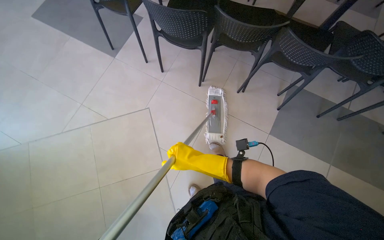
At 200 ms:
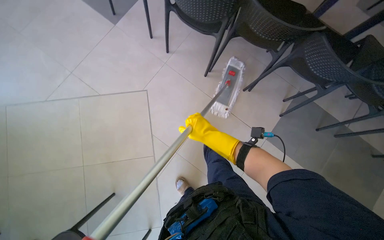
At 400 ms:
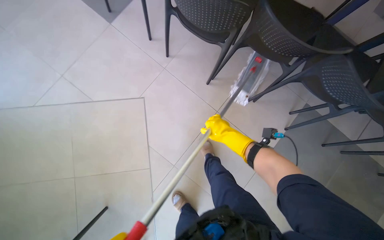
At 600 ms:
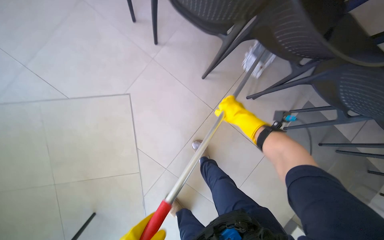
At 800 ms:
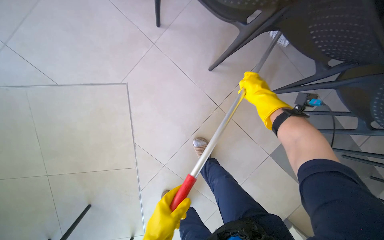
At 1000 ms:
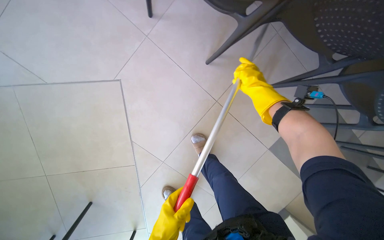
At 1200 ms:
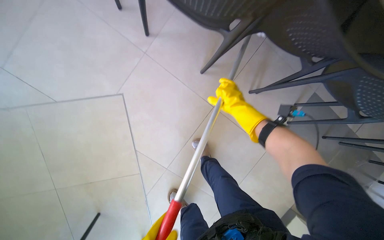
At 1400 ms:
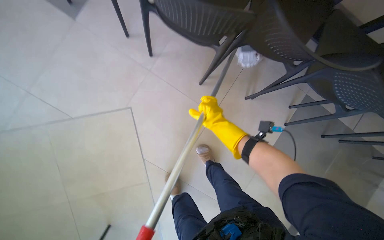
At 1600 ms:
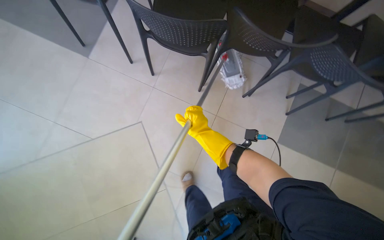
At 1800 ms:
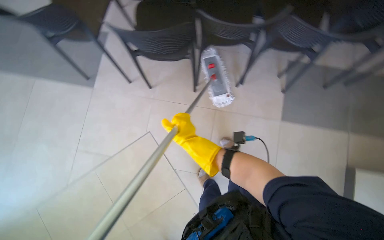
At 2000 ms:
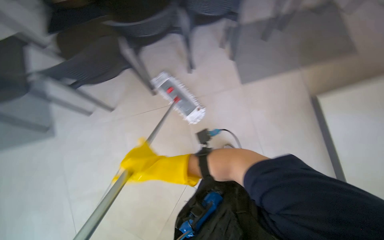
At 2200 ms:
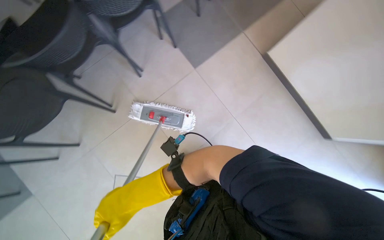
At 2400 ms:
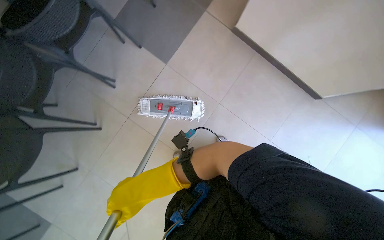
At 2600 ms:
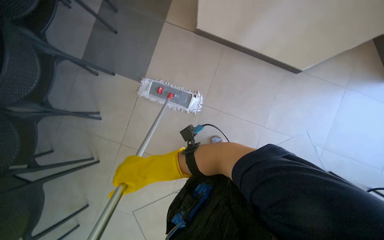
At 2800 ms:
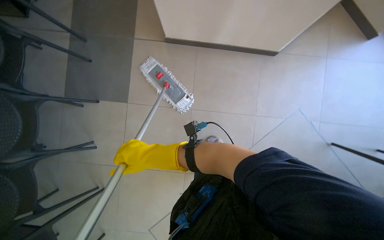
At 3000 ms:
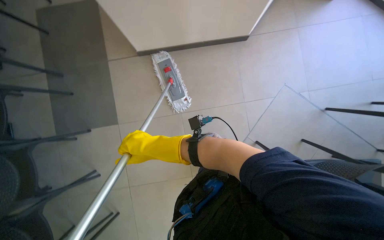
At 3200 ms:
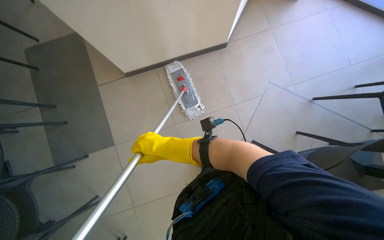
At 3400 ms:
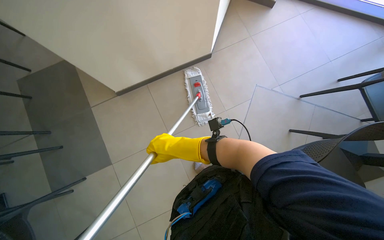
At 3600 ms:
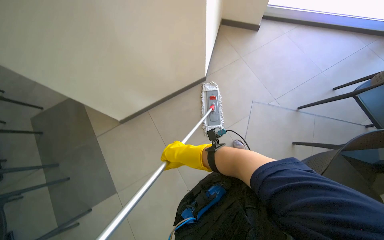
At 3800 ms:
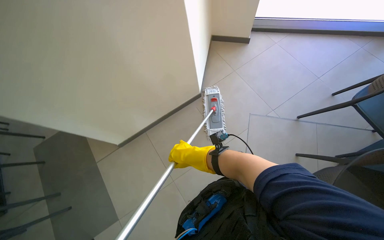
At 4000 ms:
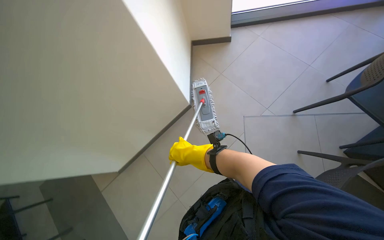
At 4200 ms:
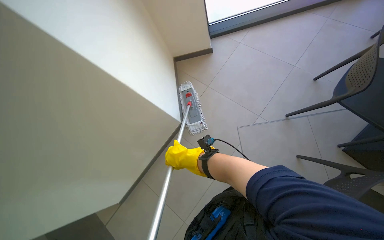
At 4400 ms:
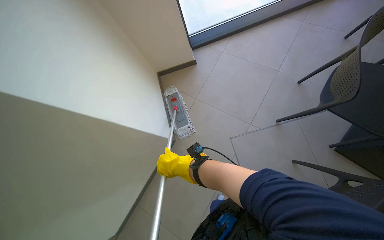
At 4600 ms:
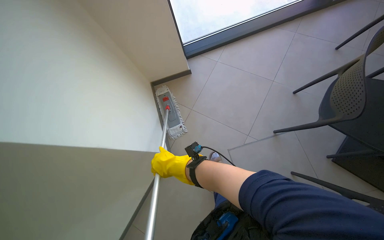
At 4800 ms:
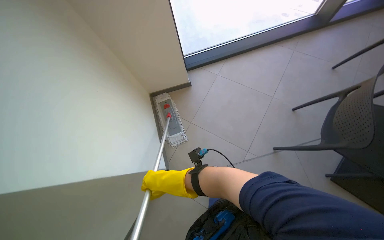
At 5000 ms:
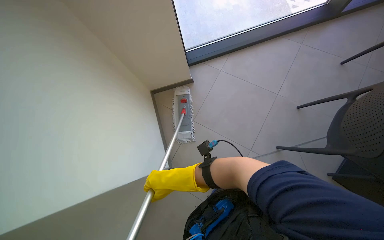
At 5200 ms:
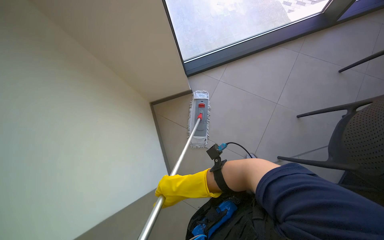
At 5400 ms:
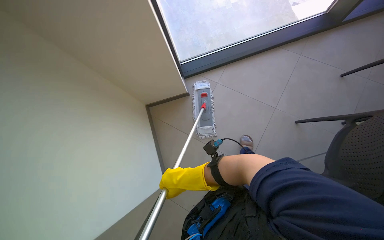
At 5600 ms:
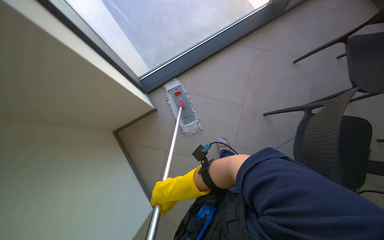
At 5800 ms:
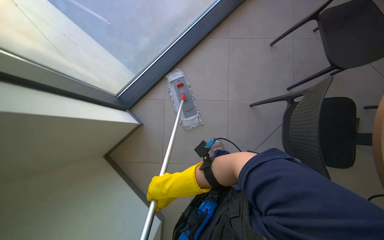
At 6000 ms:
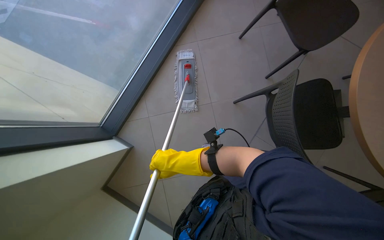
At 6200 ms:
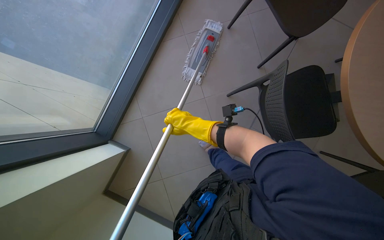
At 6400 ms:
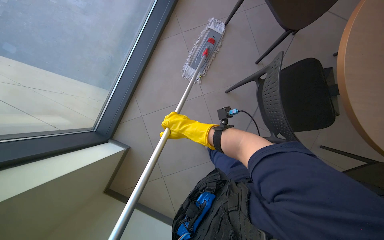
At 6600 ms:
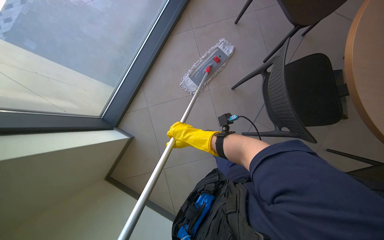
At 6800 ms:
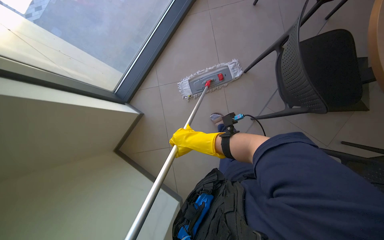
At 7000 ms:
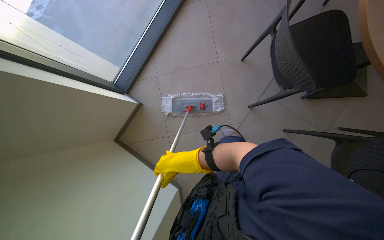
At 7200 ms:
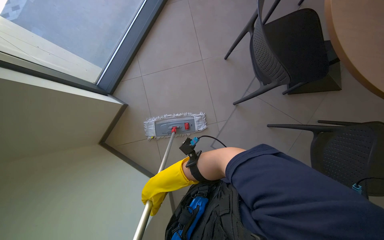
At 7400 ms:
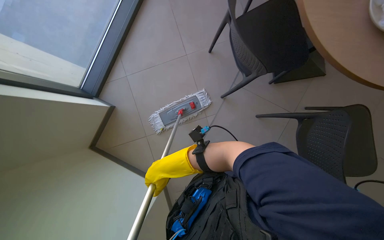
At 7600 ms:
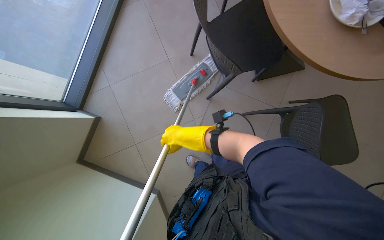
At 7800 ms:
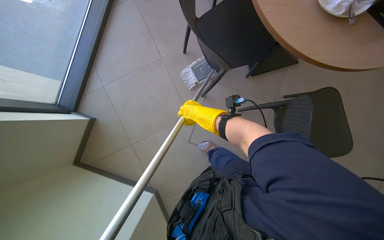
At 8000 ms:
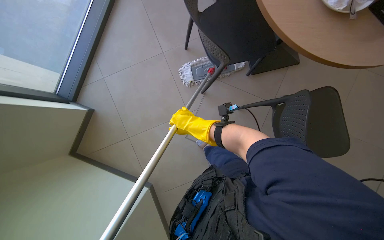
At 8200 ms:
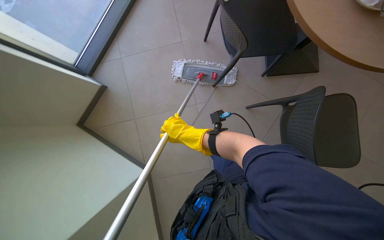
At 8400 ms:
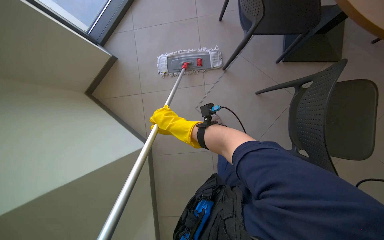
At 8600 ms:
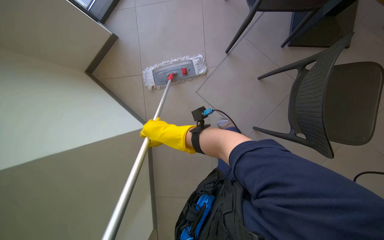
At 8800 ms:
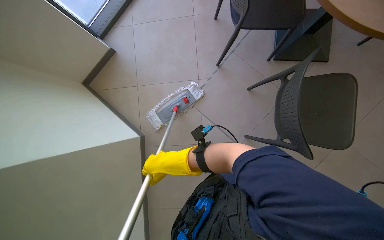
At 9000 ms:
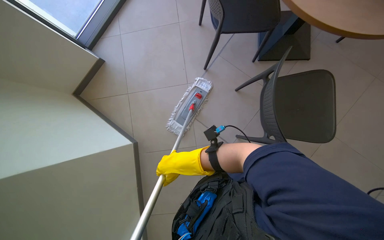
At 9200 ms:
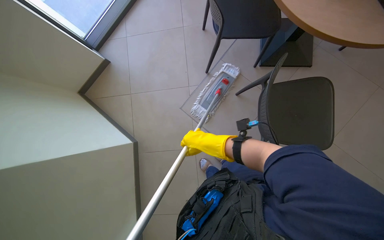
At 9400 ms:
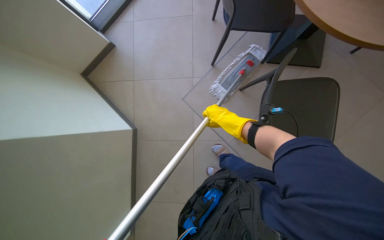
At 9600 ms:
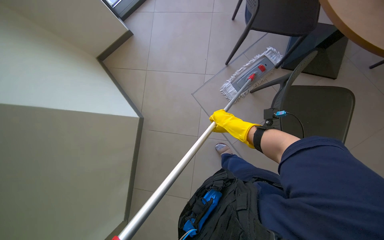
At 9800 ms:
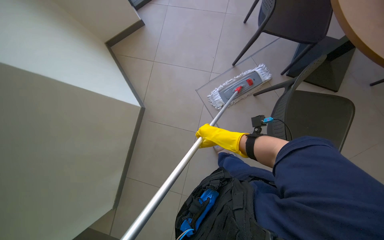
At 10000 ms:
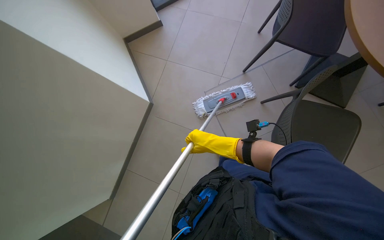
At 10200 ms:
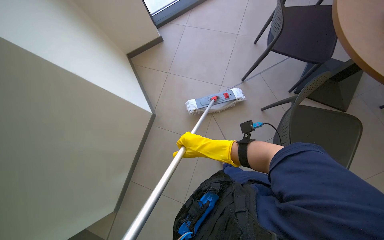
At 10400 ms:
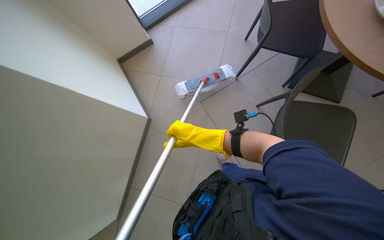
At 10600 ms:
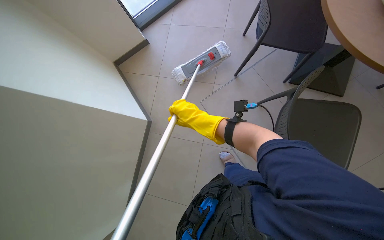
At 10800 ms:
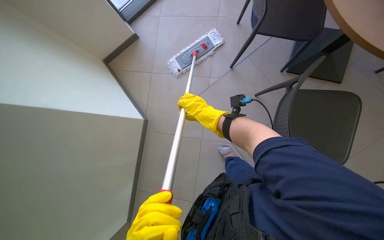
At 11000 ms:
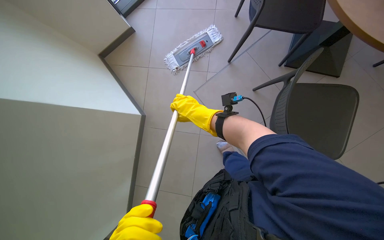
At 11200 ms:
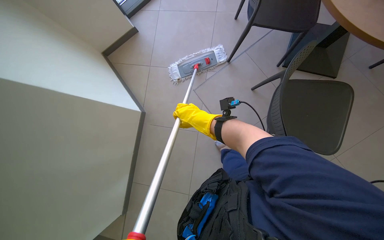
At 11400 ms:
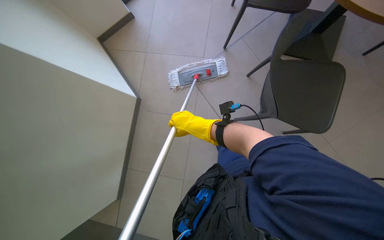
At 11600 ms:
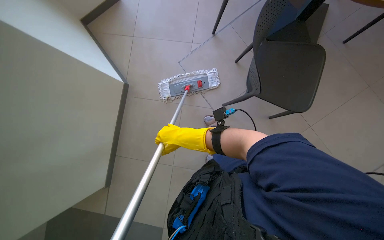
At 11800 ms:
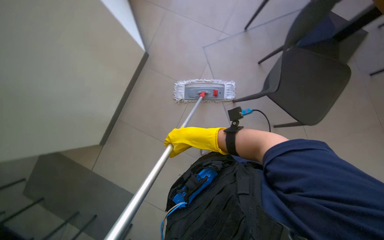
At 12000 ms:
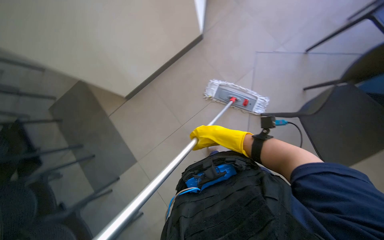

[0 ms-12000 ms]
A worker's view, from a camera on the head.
Job: mopping floor.
The whole recording: Mopping cafeteria floor. The worker mops the tiled floor of the cafeteria, moving chairs to clear the path.
0 ms to 1600 ms: The wearer moves approximately 50 cm. The wearer looks roughly 15 degrees further downward.
1600 ms to 3000 ms: The head travels roughly 50 cm. The scene rotates counterclockwise by some 85 degrees.
3000 ms to 4400 ms: The camera pitches upward, by roughly 35 degrees. The scene turns approximately 40 degrees counterclockwise in the picture.
6000 ms to 7600 ms: The head travels about 40 cm.
7600 ms to 9000 ms: The right hand is displaced down the picture by about 40 cm.
9000 ms to 10400 ms: The right hand moves roughly 20 cm to the right and comes back.
10400 ms to 12000 ms: Everything in view rotates roughly 35 degrees clockwise.

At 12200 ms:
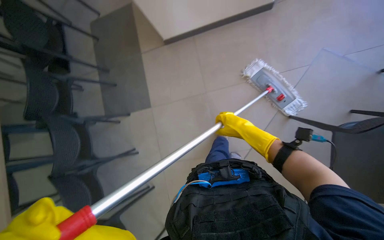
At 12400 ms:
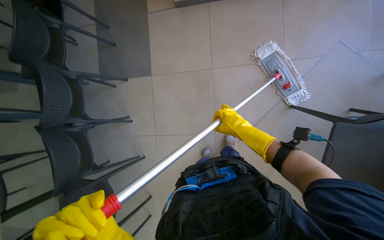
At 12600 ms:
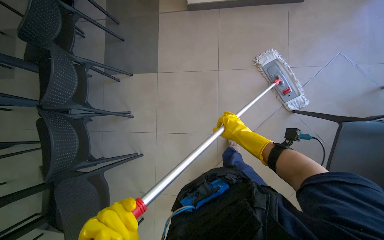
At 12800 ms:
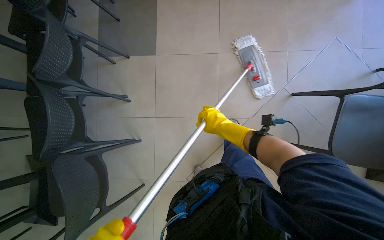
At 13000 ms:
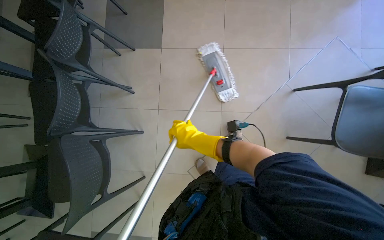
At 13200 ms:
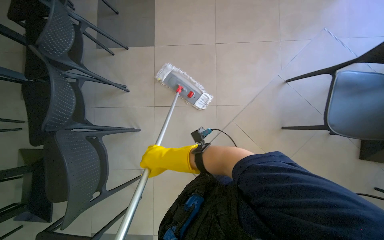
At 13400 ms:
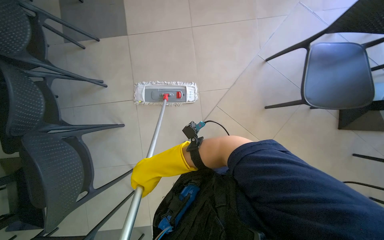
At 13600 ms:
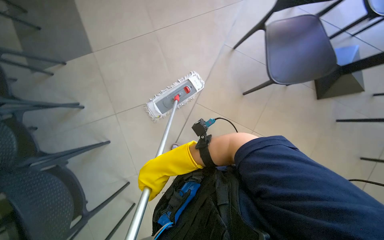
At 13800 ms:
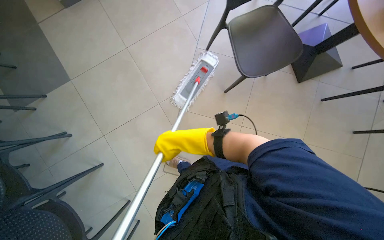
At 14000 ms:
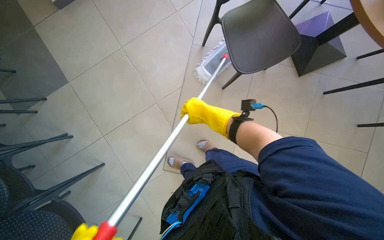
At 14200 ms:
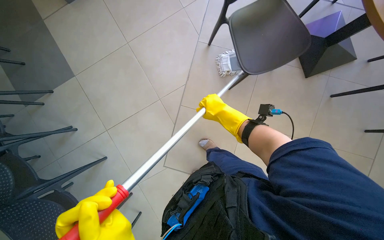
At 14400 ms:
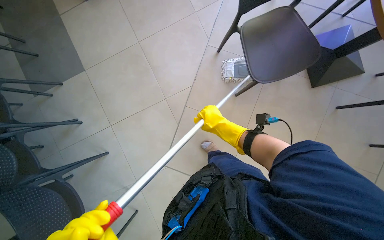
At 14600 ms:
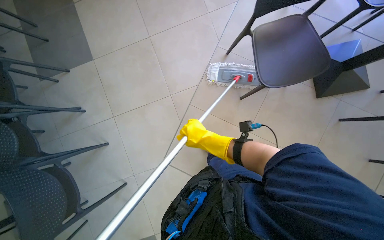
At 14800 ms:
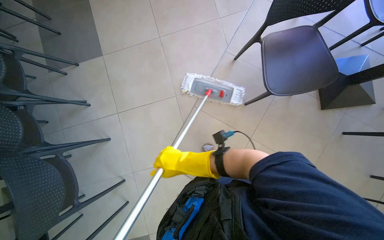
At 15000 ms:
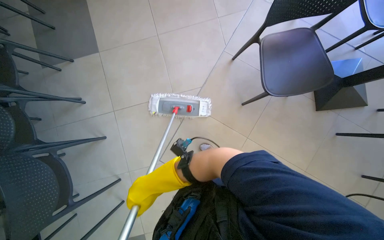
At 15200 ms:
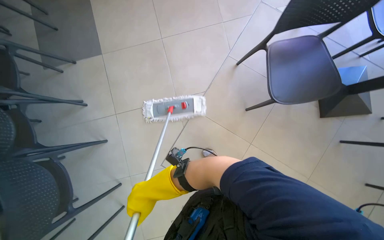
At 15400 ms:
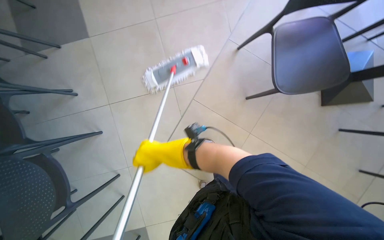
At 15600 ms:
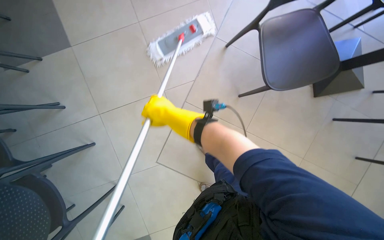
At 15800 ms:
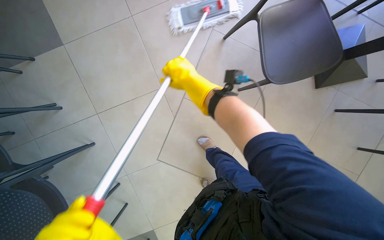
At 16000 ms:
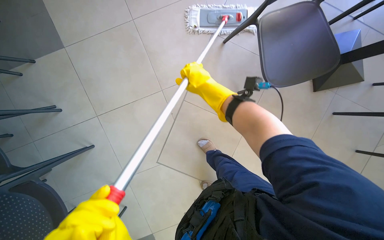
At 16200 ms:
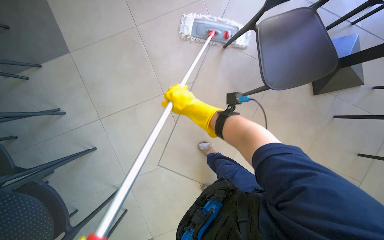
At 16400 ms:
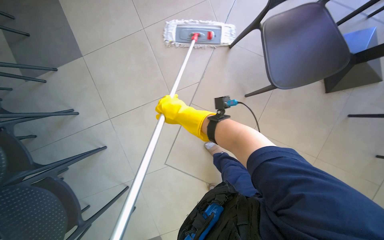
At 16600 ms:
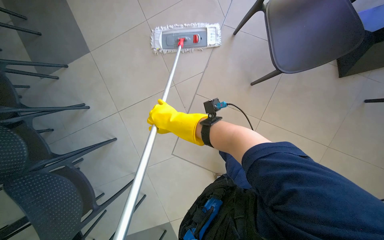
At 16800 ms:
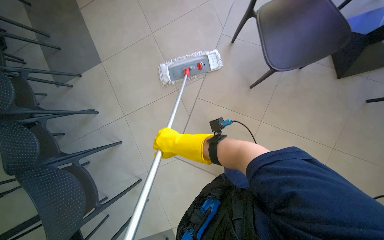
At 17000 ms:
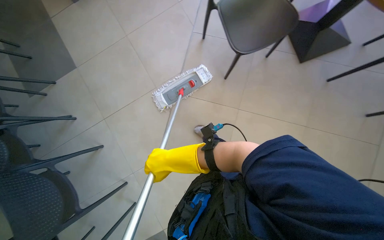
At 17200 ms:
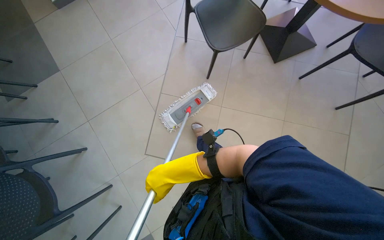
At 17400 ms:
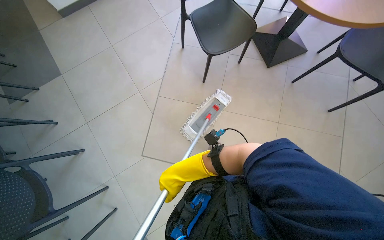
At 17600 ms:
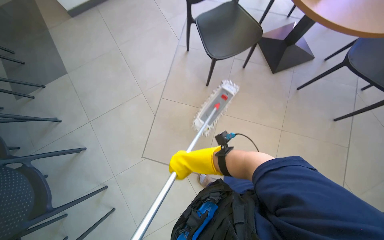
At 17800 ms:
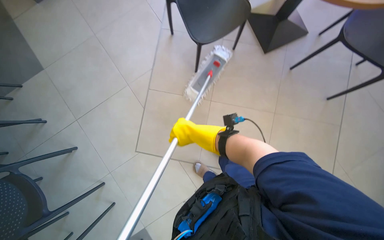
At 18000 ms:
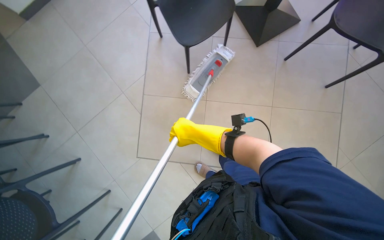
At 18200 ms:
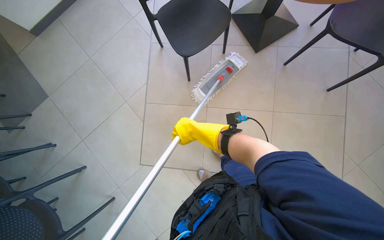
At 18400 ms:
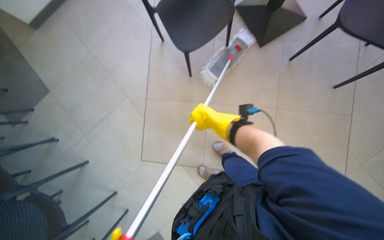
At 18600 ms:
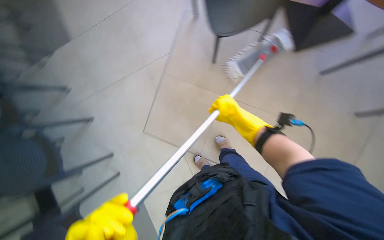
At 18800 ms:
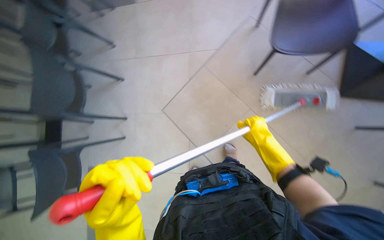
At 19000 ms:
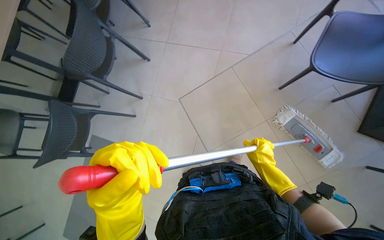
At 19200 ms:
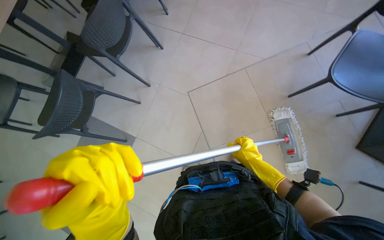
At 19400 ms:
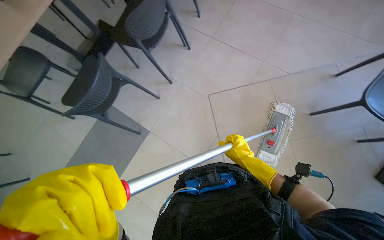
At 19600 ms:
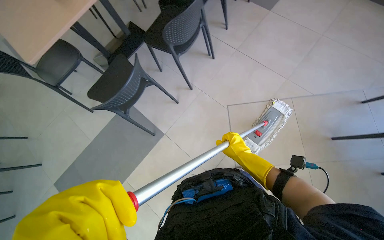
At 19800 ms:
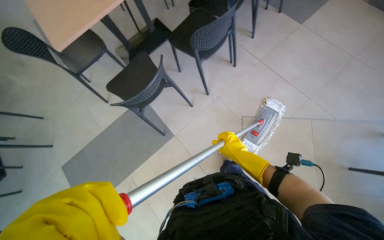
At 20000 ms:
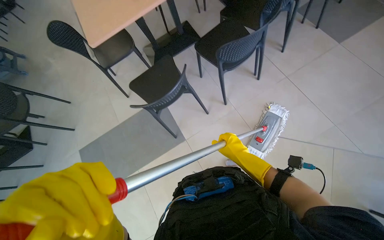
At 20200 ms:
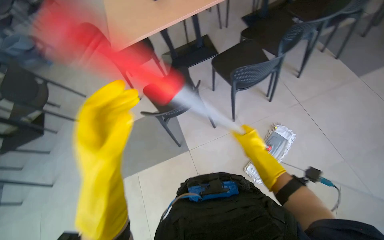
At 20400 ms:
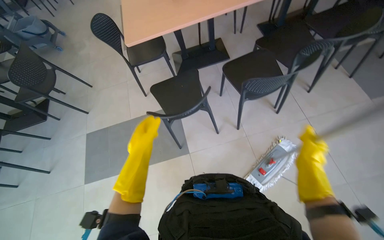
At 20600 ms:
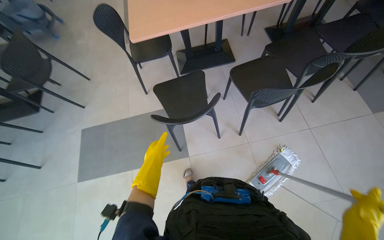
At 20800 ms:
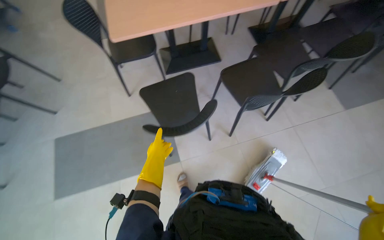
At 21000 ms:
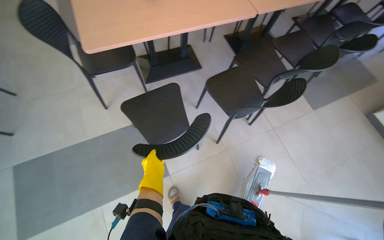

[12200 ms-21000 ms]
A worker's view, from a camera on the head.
Job: mopping floor.
The whole recording: Mopping cafeteria floor. The worker mops the tiled floor of the cafeteria, moving chairs to clear the path.
12200 ms to 13600 ms: The wearer moves approximately 40 cm.
13600 ms to 15200 ms: The right hand is displaced farther from the camera and down the picture by some 15 cm.
15200 ms to 16600 ms: The right hand is displaced up the picture by approximately 25 cm.
16600 ms to 18000 ms: The head travels approximately 50 cm.
18000 ms to 19600 ms: The head rotates roughly 85 degrees to the left.
19600 ms to 21000 ms: The camera travels some 40 cm. Everything in view rotates some 25 degrees clockwise.
